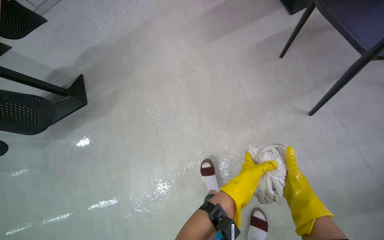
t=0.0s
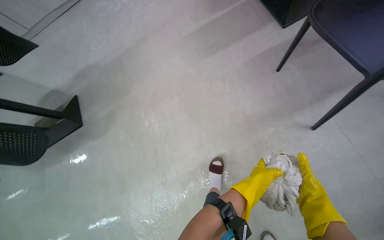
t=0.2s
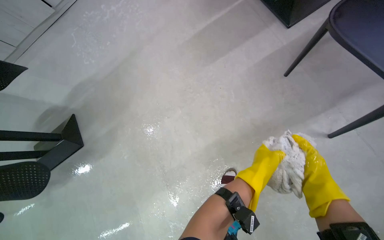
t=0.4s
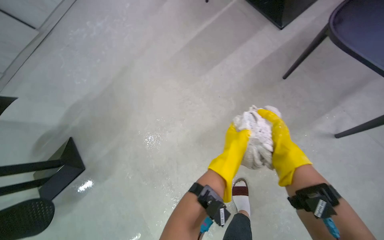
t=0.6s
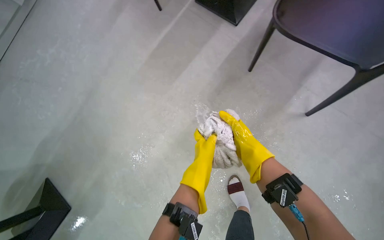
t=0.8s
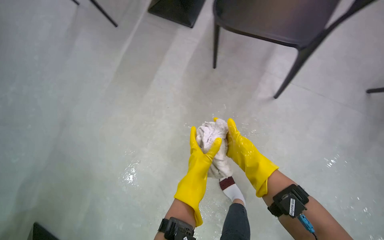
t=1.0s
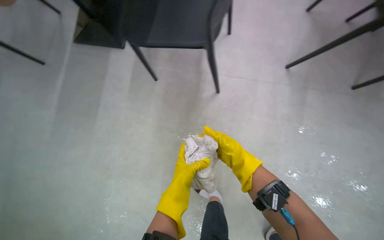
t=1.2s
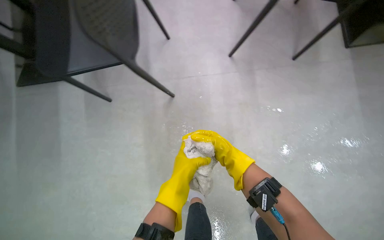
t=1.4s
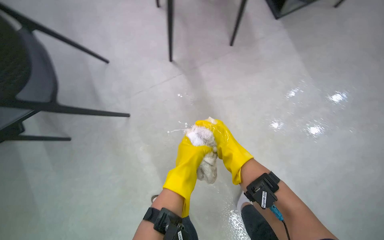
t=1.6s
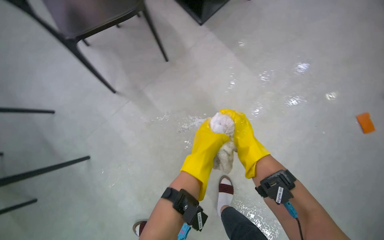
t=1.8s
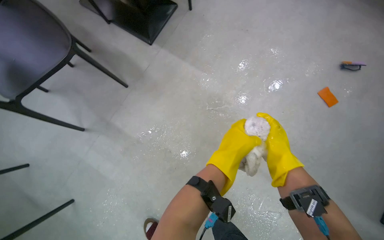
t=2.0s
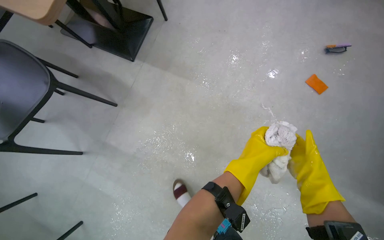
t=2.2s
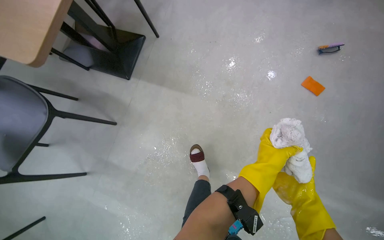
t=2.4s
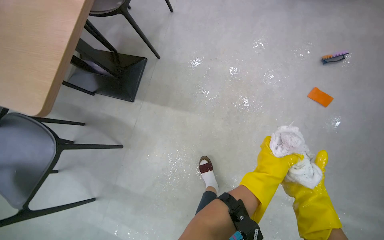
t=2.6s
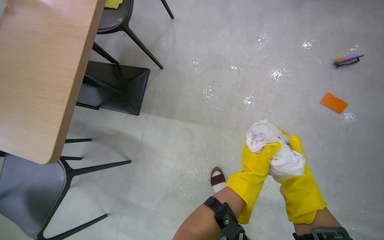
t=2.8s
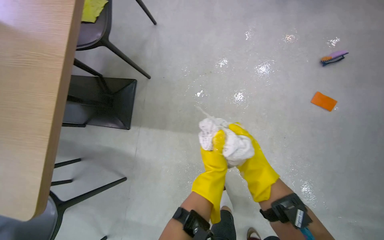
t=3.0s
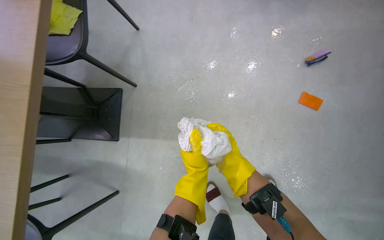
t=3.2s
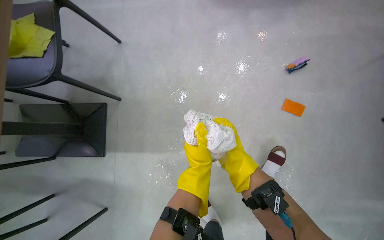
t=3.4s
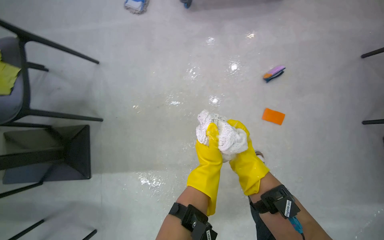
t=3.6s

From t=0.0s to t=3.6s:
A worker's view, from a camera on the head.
Job: mopping floor.
The whole recording: Mopping the floor. The worker mops the floor, wringing out the mop head into the bucket and over the floor.
From t=1.8s to t=3.6s: The camera travels some 90 cm. Everything in view rotates approximately 50 degrees counterclockwise.

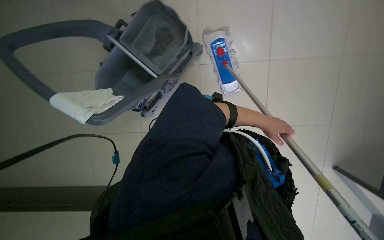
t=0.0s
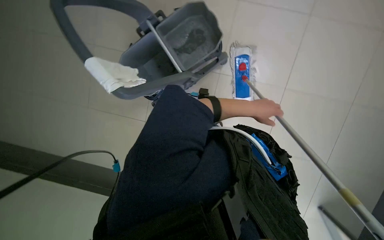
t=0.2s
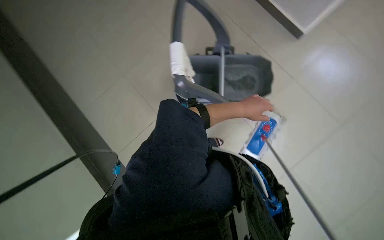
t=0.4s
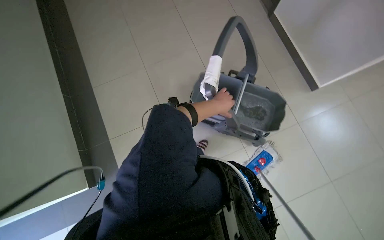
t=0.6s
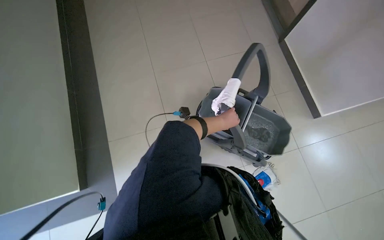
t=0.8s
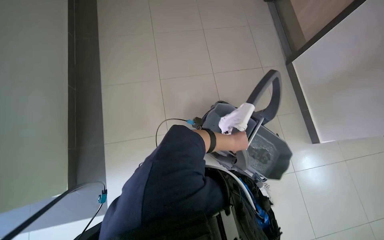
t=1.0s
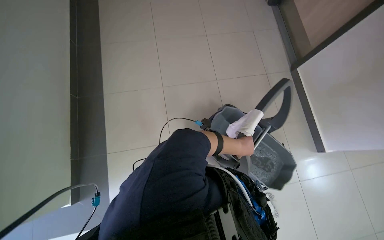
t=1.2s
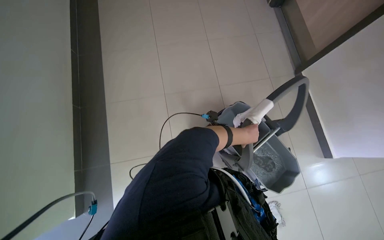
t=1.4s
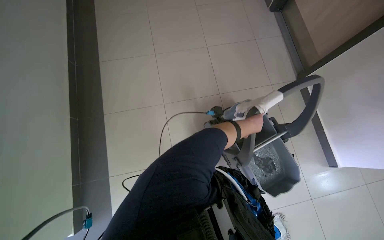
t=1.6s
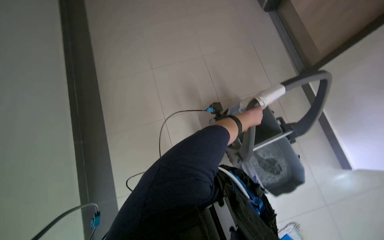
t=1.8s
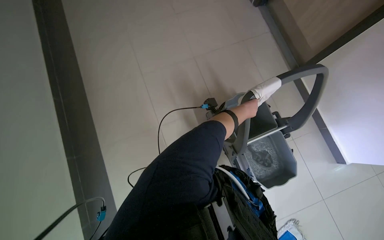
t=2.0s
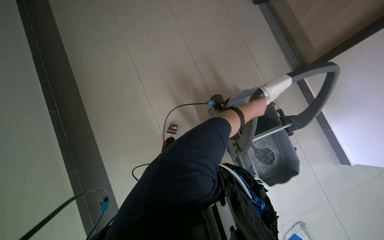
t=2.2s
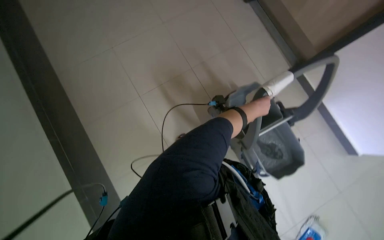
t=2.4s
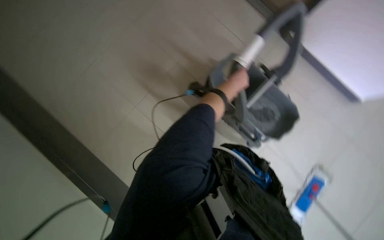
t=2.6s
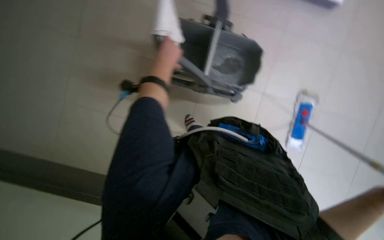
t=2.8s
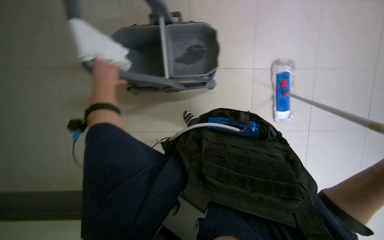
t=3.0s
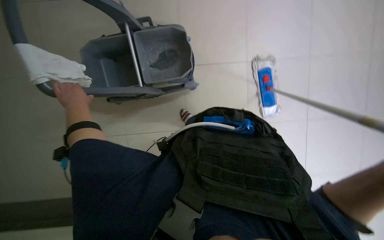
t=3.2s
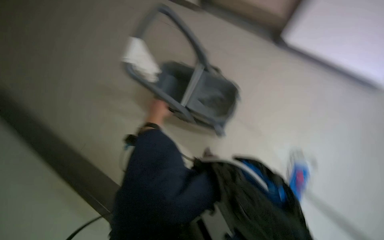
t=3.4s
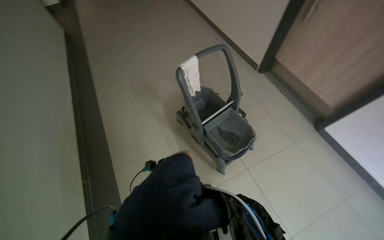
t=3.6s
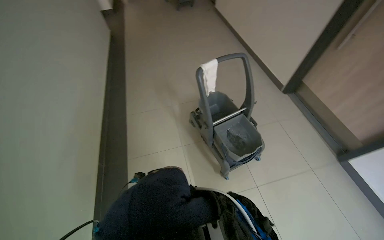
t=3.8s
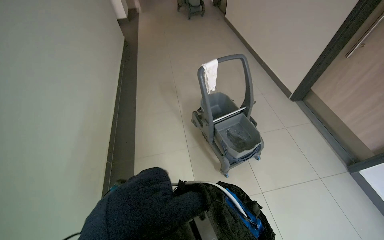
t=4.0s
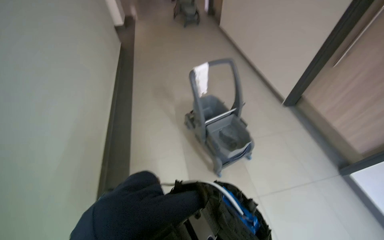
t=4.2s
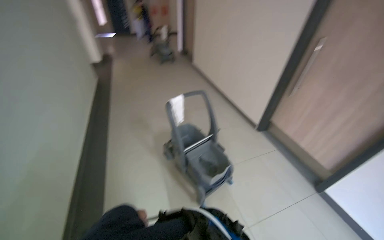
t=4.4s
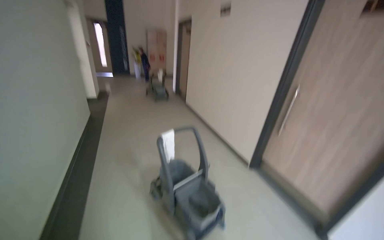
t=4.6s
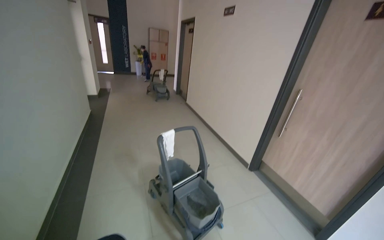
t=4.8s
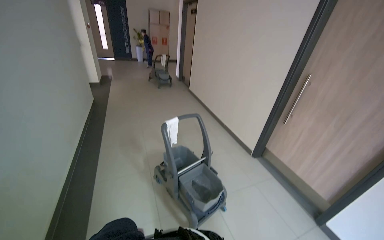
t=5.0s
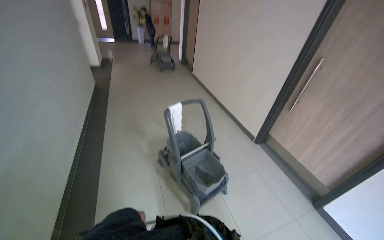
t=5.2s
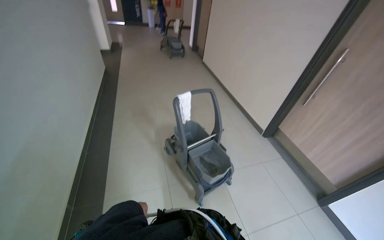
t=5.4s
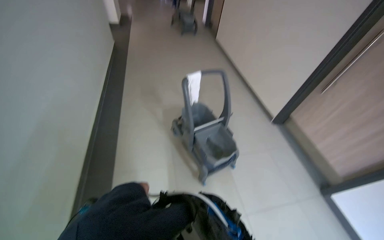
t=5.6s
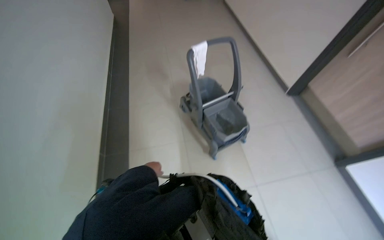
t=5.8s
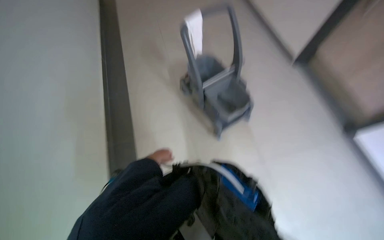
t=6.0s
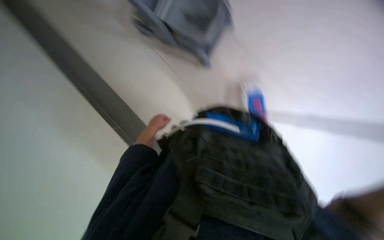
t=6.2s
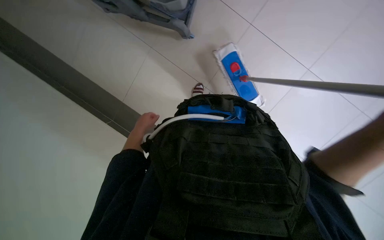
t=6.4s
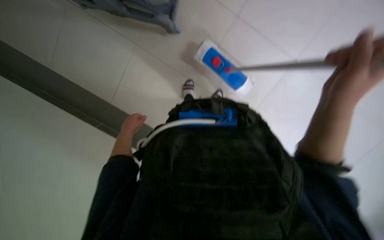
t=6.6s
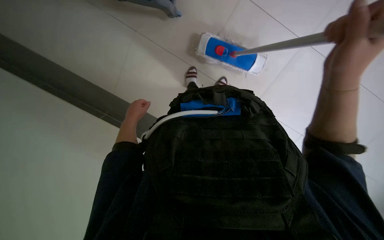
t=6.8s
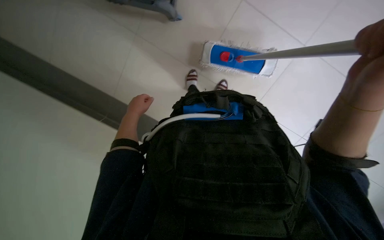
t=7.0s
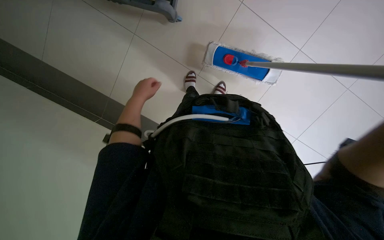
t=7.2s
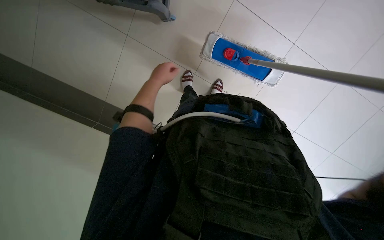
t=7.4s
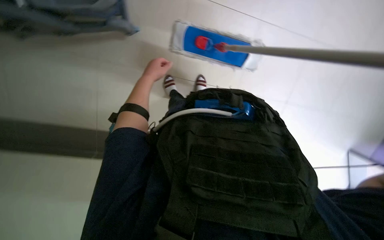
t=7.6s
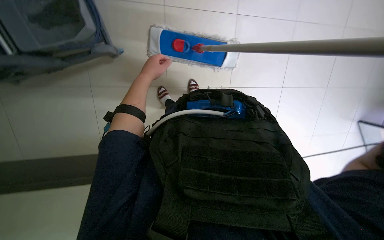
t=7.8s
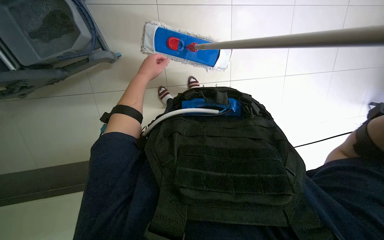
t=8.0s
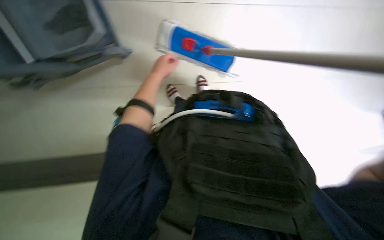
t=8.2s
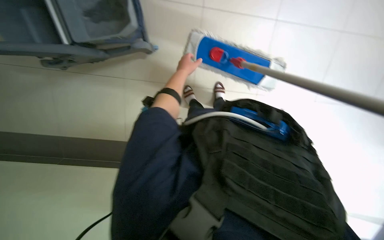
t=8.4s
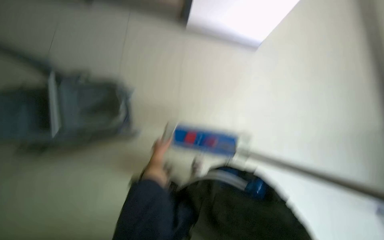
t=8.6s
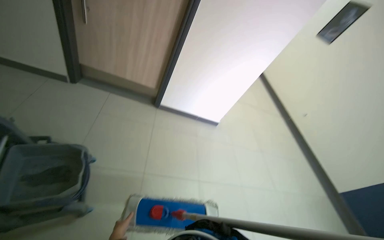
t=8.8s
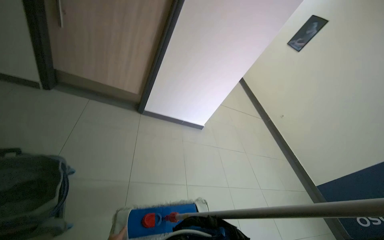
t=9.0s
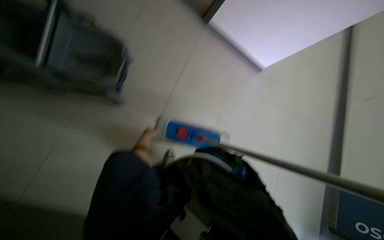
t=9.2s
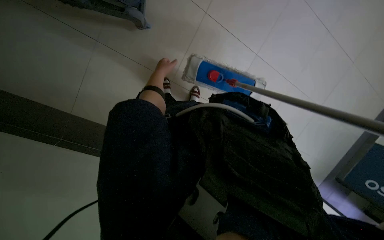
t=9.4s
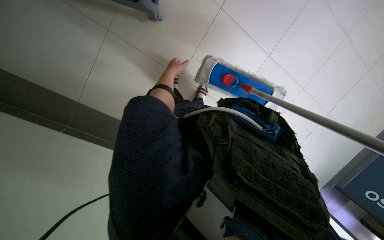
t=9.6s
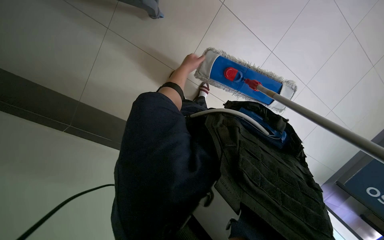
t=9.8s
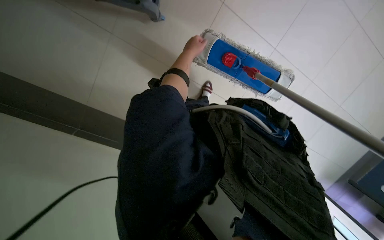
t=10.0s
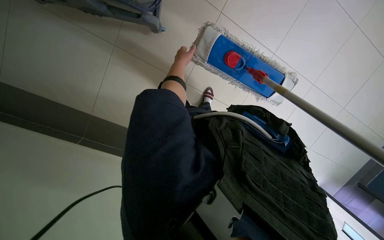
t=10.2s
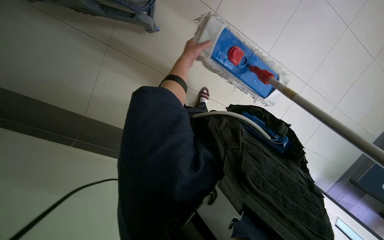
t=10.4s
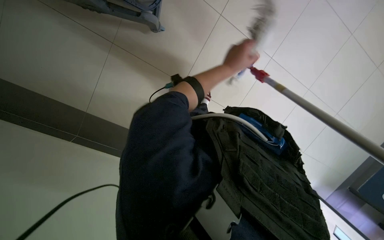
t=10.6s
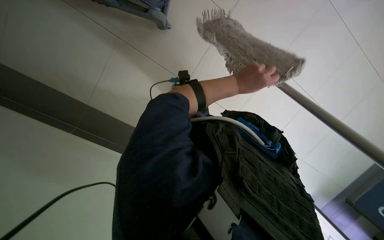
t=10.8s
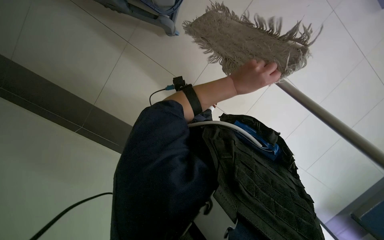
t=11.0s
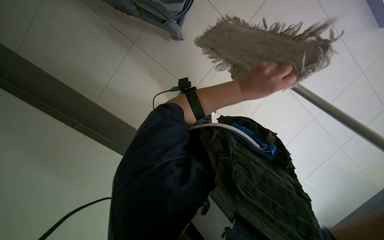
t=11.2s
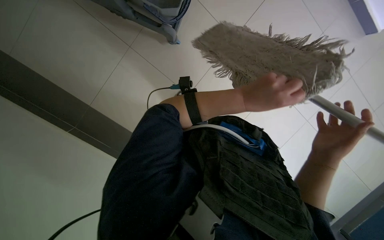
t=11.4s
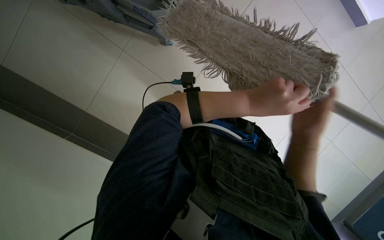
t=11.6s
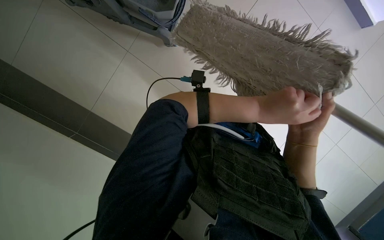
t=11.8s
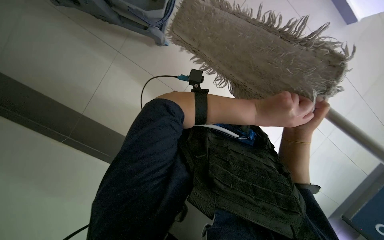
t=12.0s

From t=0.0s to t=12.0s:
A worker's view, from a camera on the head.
Job: preparing cleaning supplies.
The whole recording: Maintaining mop and bucket. The worker cleans, wrings, and prepares the mop for use with the bucket.
From t=0.0s to t=1.6s: The camera travels some 50 cm. The view tilts about 25 degrees upward. Everything in view rotates about 75 degrees clockwise.
From t=1.6s to t=3.0s: The scene rotates counterclockwise by roughly 45 degrees.
From t=3.0s to t=4.4s: The camera pitches upward, by about 45 degrees. The scene turns approximately 75 degrees clockwise in the picture.
From t=4.4s to t=6.0s: The wearer looks roughly 25 degrees further downward.
From t=6.0s to t=7.6s: The wearer looks about 40 degrees further downward. The scene turns approximately 40 degrees counterclockwise in the picture.
From t=7.6s to t=9.0s: The view tips upward by roughly 25 degrees.

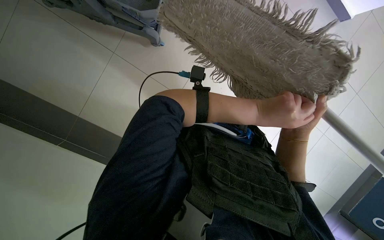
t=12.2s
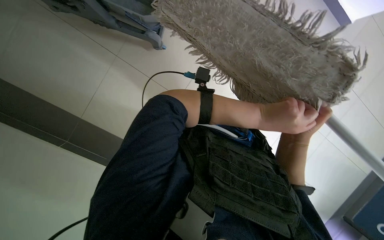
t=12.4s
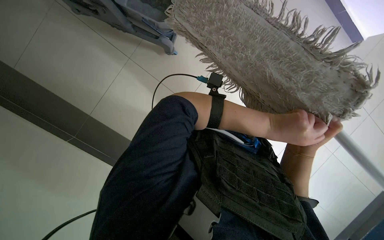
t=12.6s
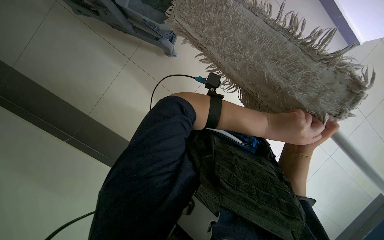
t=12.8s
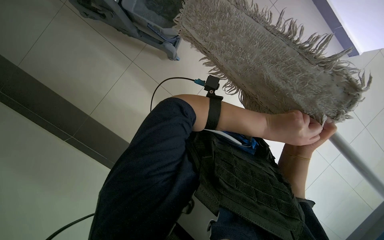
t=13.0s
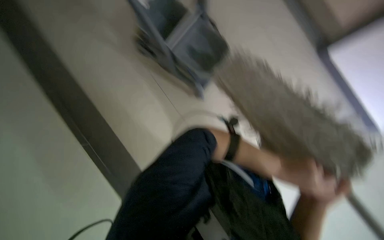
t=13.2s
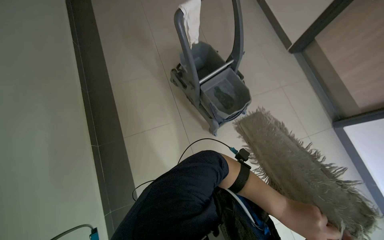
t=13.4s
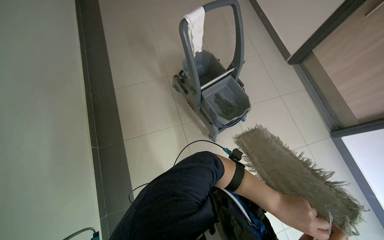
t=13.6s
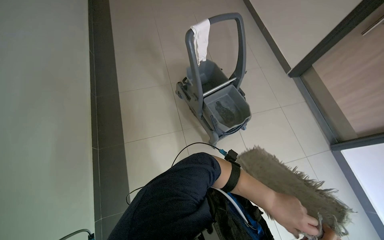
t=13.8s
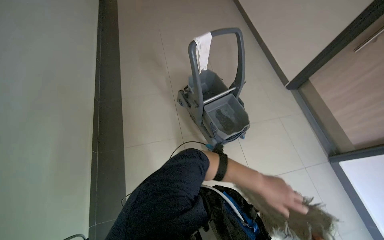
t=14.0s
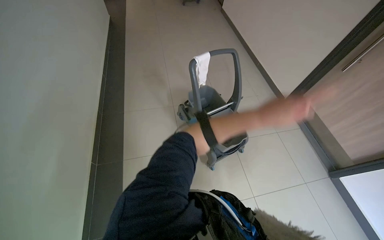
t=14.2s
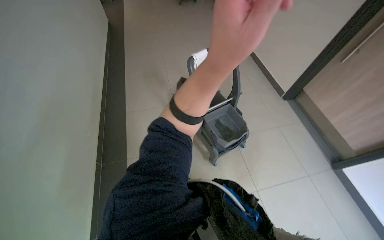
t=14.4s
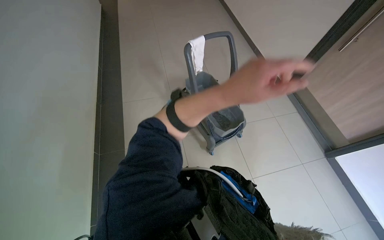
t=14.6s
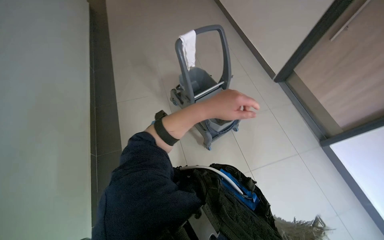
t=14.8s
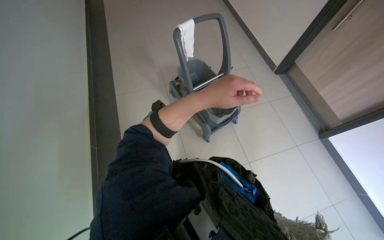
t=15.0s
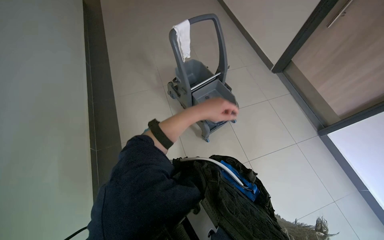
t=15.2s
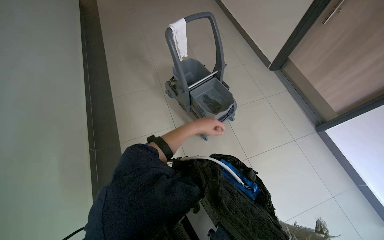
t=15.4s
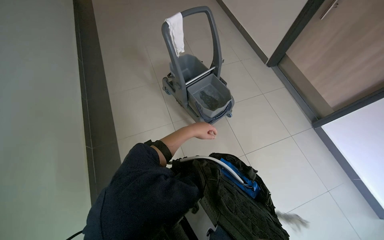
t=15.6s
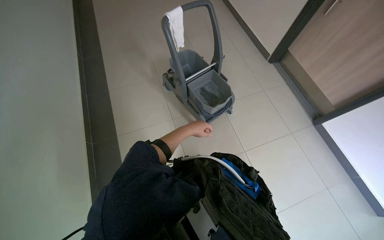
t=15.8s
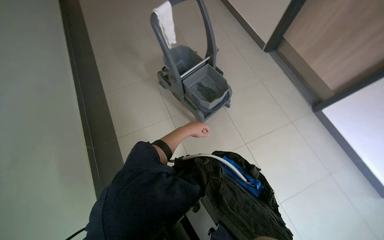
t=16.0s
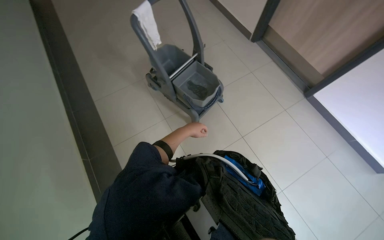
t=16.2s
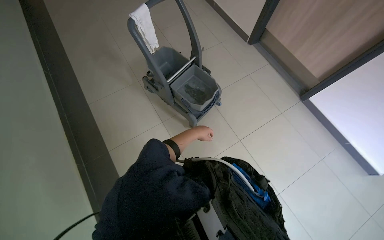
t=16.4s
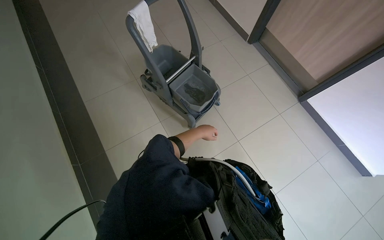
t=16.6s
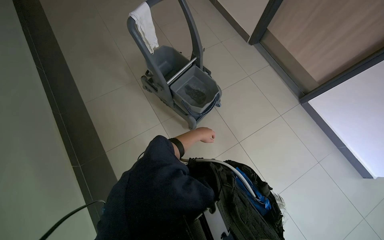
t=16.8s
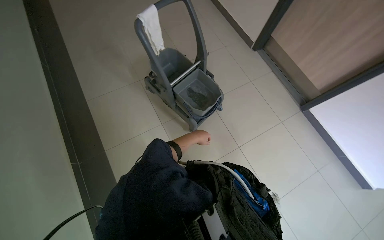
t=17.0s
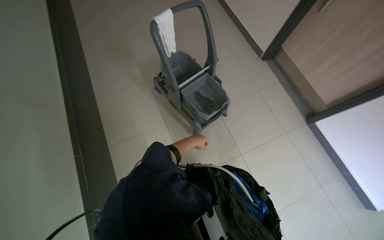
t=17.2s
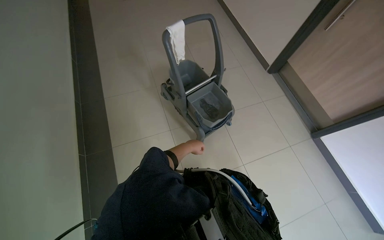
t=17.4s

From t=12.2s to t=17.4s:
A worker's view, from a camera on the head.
Job: preparing cleaning supplies.
The whole recording: Maintaining mop and bucket. The worker cleans, wrings, and prepares the mop for use with the bucket.
From t=12.2s to t=14.0s: The head turns to the left by about 40 degrees. The view tilts roughly 30 degrees upward.
From t=15.6s to t=17.4s: The left hand heads farther from the camera, covering some 15 cm.
